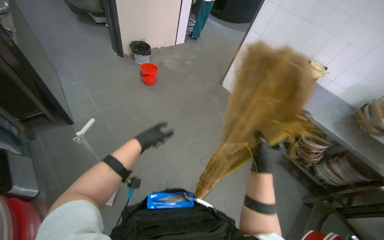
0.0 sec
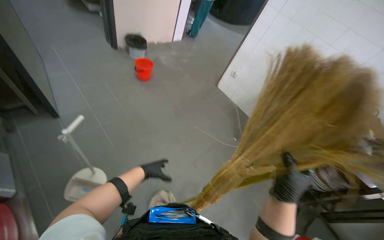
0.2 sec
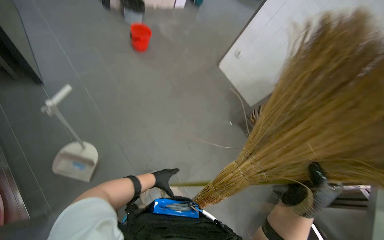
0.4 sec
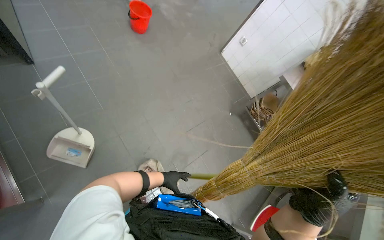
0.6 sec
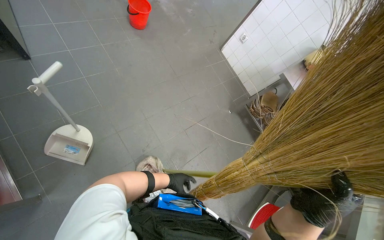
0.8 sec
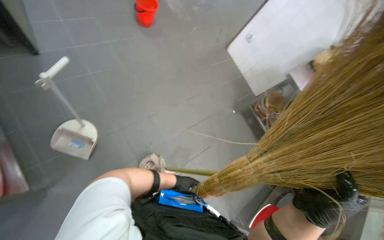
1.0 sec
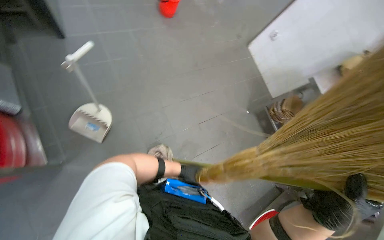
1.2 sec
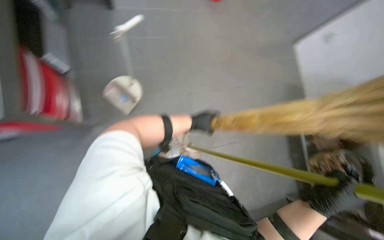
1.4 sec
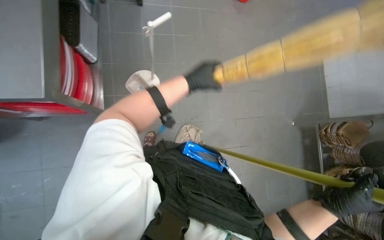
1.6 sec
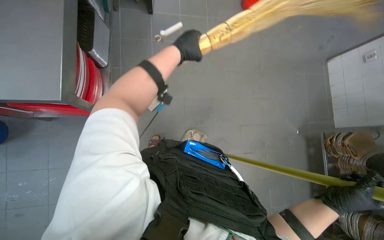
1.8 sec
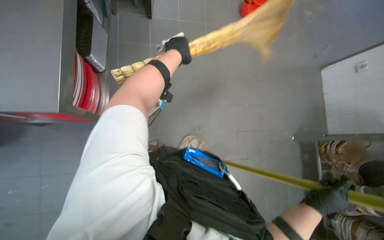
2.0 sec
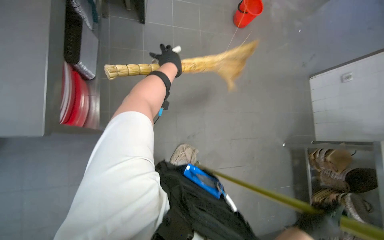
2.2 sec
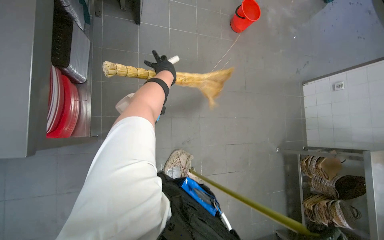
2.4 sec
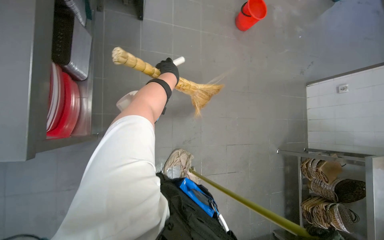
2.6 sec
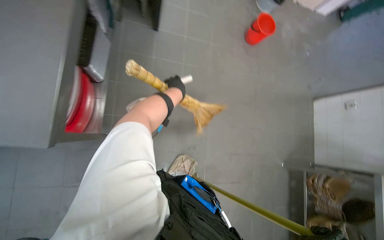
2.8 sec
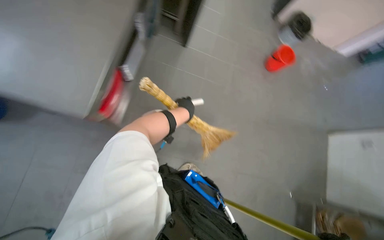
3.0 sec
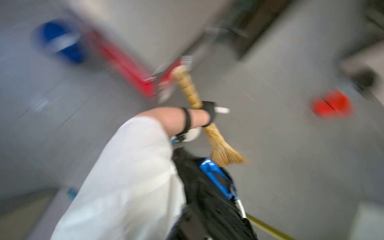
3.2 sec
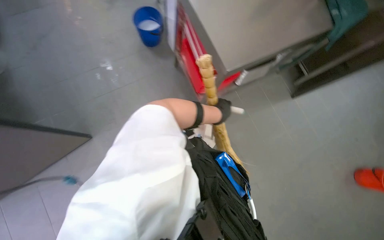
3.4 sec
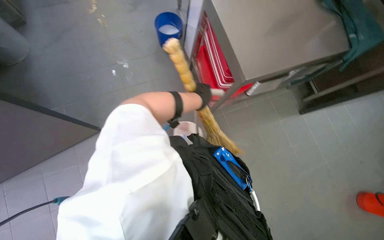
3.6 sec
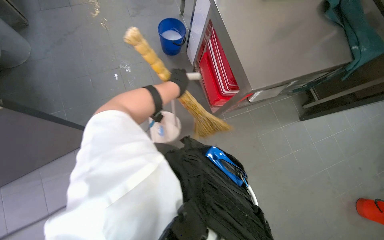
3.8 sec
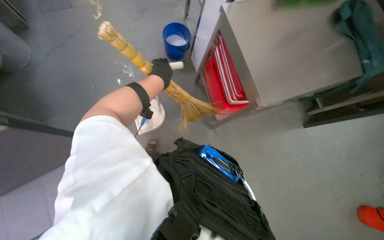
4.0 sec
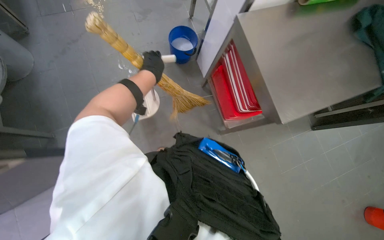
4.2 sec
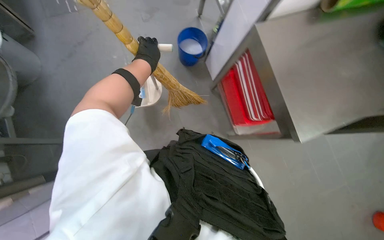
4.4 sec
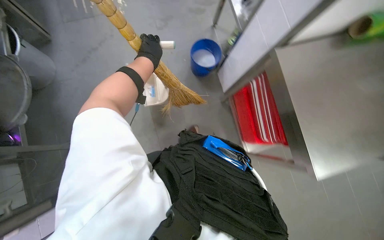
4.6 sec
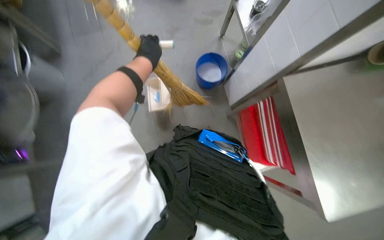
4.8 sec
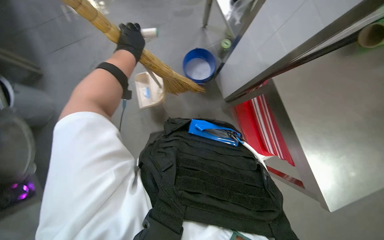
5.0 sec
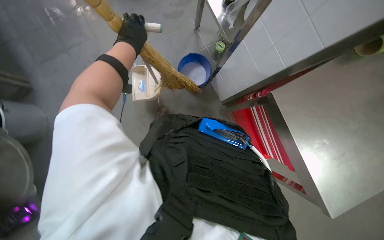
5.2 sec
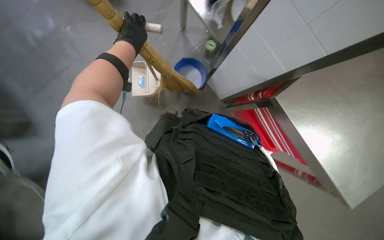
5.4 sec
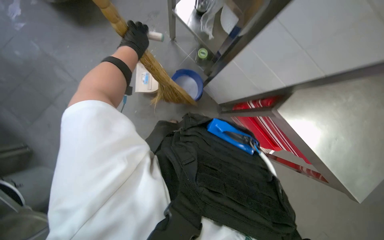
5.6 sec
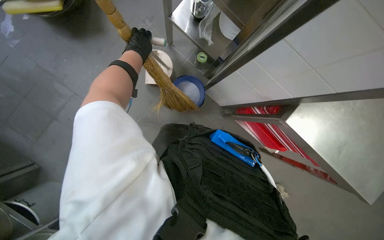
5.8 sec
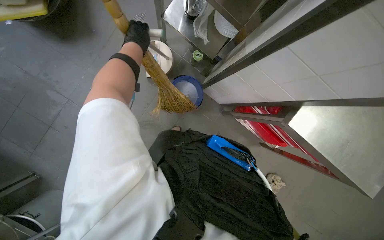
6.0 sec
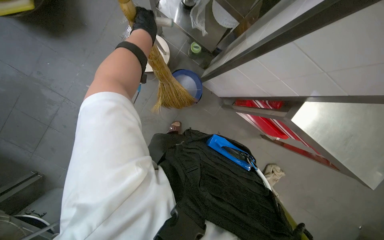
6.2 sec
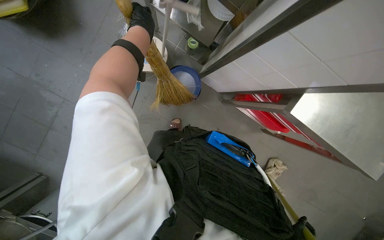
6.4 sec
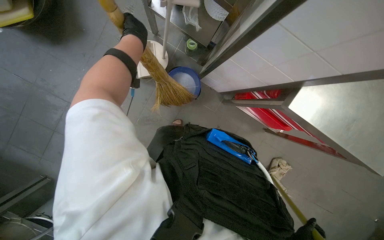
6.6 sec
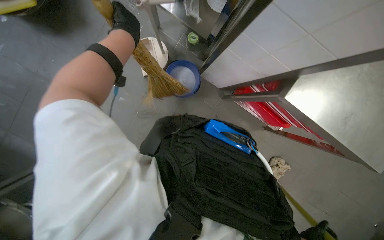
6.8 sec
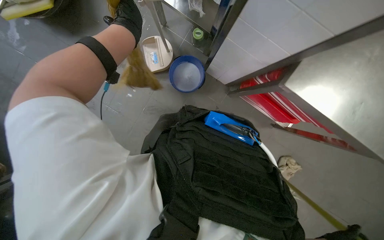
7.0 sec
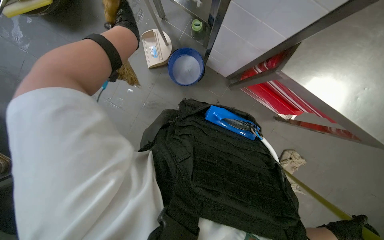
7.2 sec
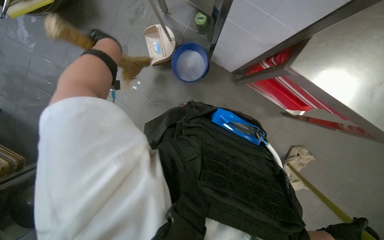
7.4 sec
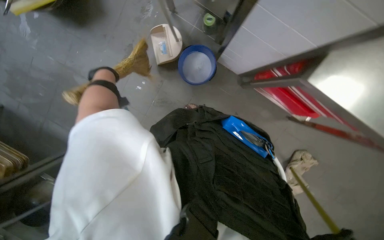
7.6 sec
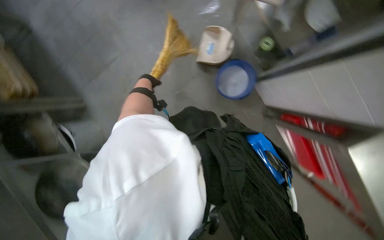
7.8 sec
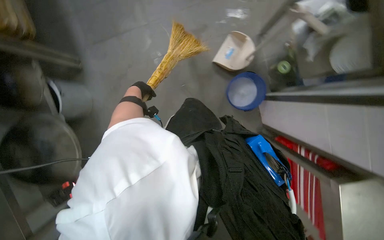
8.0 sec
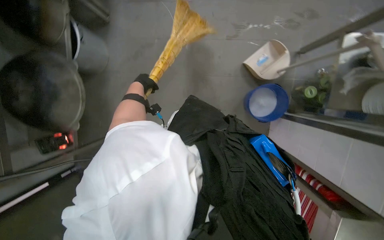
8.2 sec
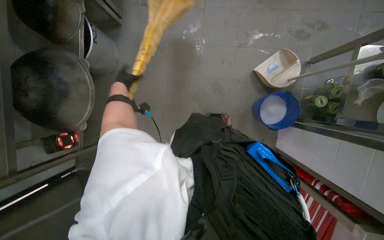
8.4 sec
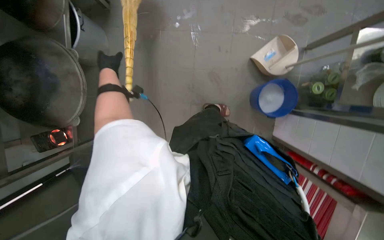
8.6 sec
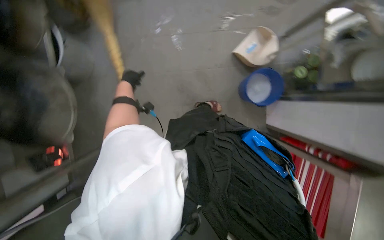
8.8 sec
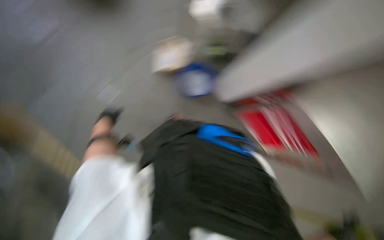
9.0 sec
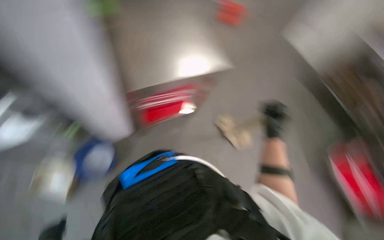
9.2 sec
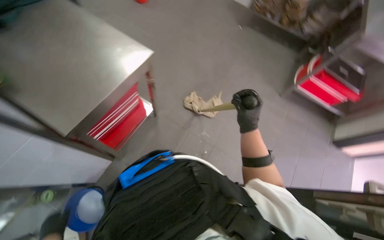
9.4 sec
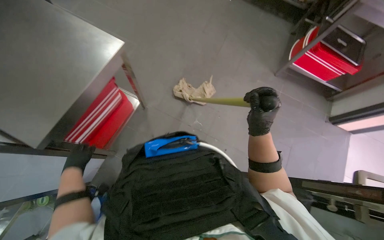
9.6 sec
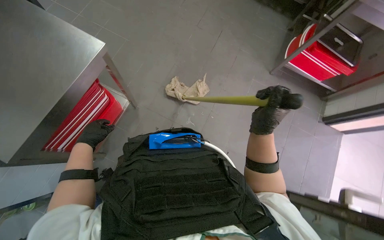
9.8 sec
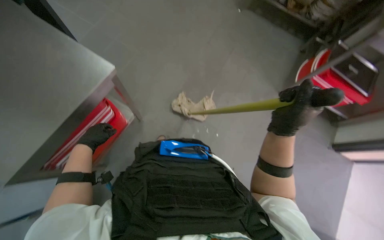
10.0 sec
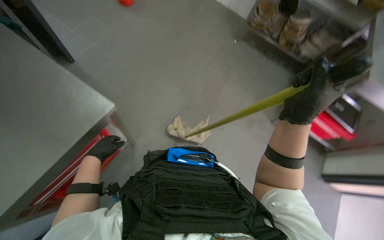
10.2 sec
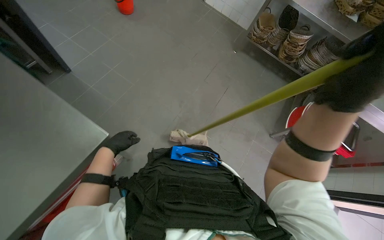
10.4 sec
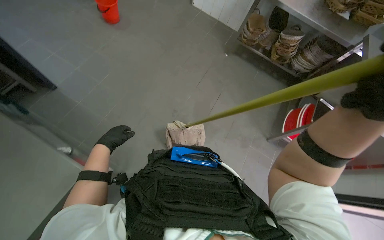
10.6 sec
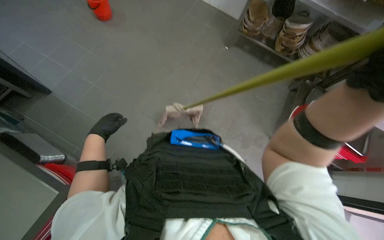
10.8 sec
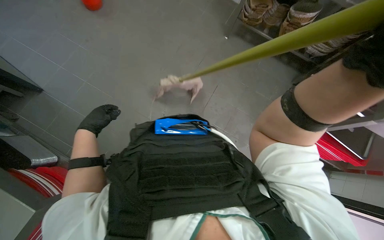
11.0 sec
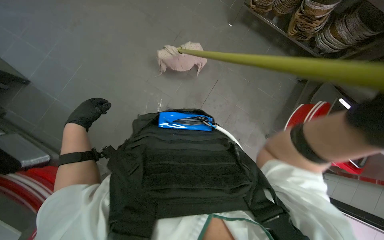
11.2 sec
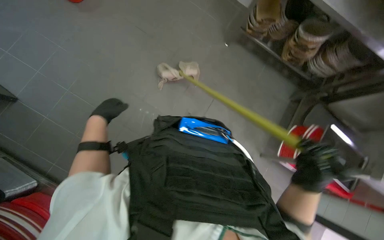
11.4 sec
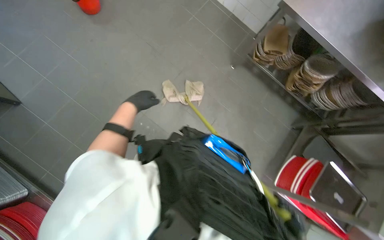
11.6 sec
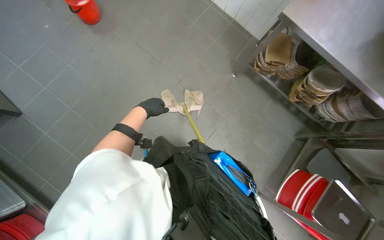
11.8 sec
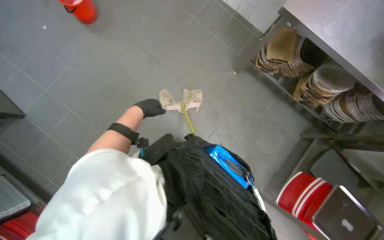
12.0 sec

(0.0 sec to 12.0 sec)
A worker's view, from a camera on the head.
Job: sweeping floor.
The whole recording: Sweeping kitchen floor. The worker sweeps the kitchen floor with a broom and dustpan.
0.0 sec - 1.6 sec: The view tips downward by approximately 20 degrees. The scene turns about 40 degrees clockwise in the picture.
1.6 sec - 3.0 sec: The view tilts approximately 15 degrees upward.
3.0 sec - 4.4 sec: The wearer's head swings approximately 30 degrees to the left.
4.4 sec - 6.0 sec: The head travels about 50 cm.
6.0 sec - 7.6 sec: The left hand is displaced down the picture and to the left by some 15 cm.
9.0 sec - 10.4 sec: The wearer's head swings some 20 degrees to the right.
10.4 sec - 12.0 sec: The left hand moves up the picture, approximately 10 cm.

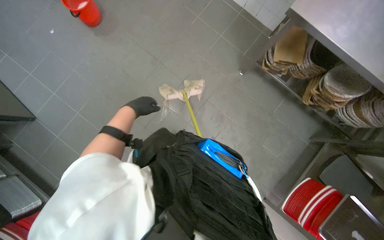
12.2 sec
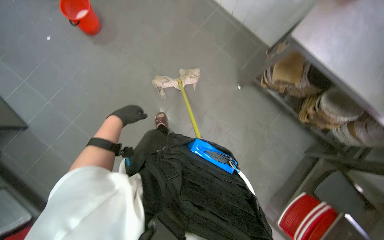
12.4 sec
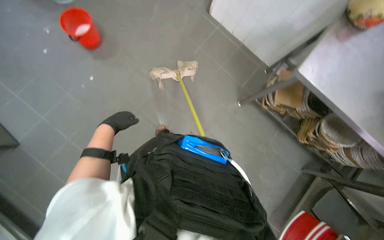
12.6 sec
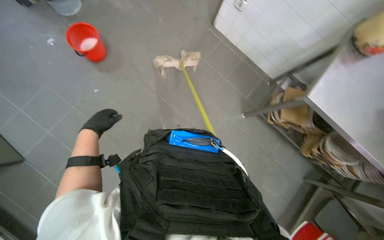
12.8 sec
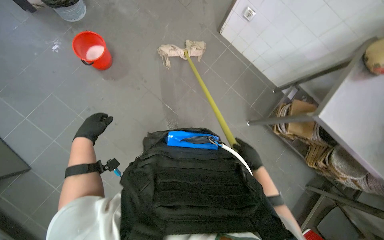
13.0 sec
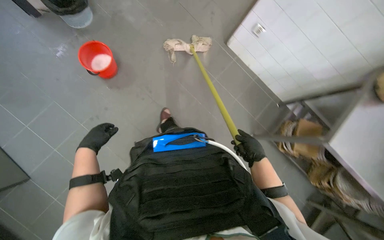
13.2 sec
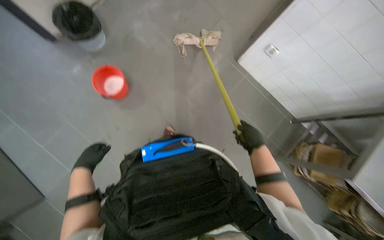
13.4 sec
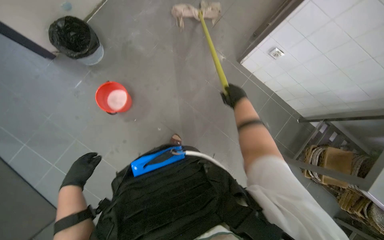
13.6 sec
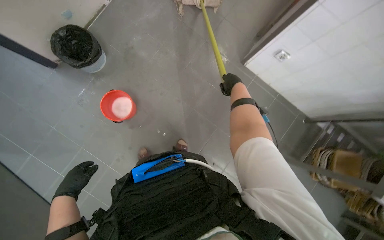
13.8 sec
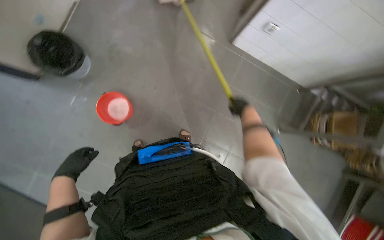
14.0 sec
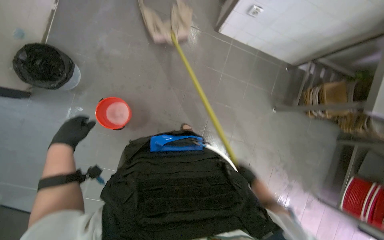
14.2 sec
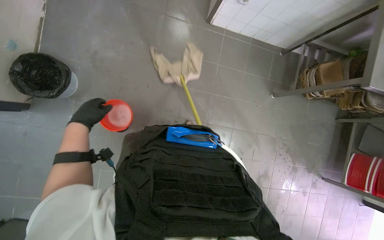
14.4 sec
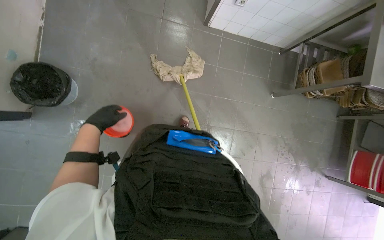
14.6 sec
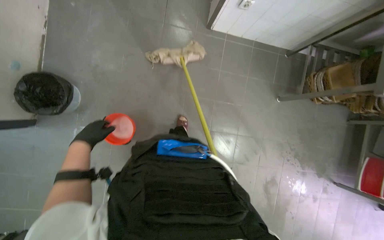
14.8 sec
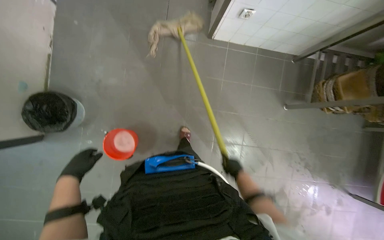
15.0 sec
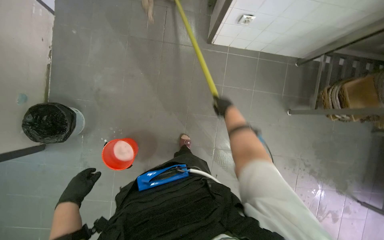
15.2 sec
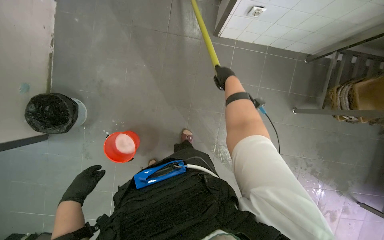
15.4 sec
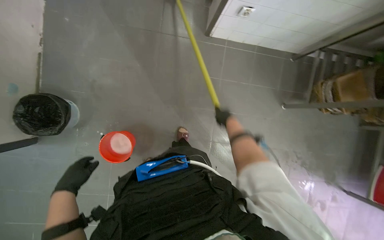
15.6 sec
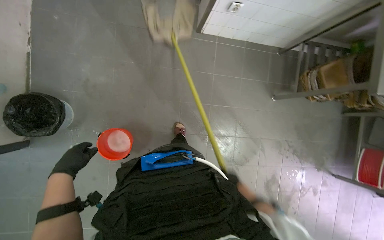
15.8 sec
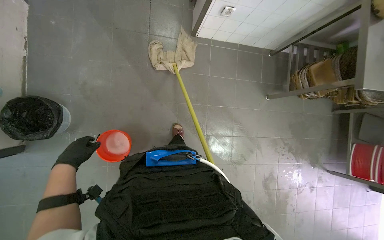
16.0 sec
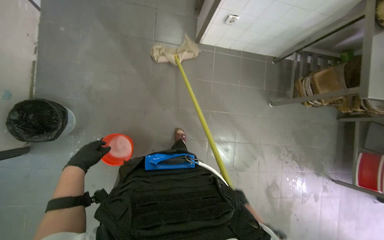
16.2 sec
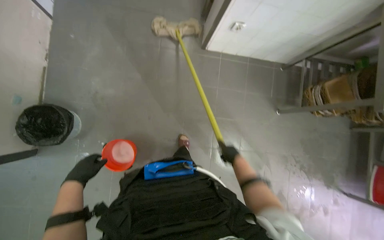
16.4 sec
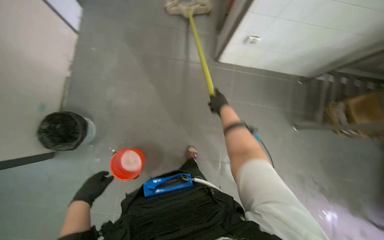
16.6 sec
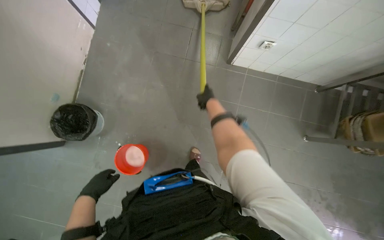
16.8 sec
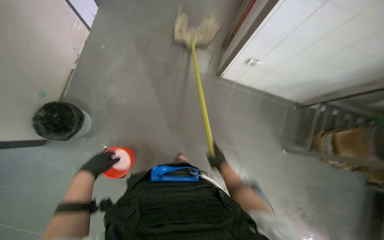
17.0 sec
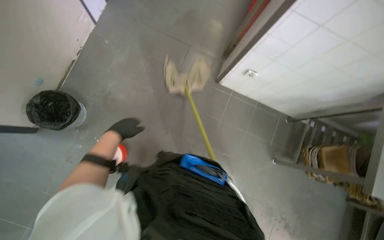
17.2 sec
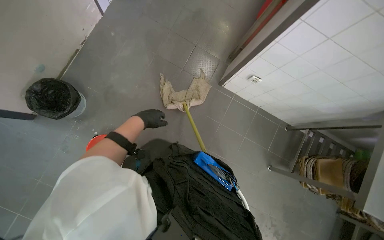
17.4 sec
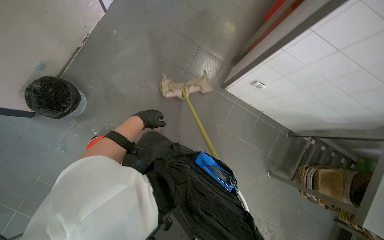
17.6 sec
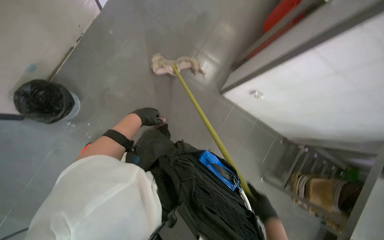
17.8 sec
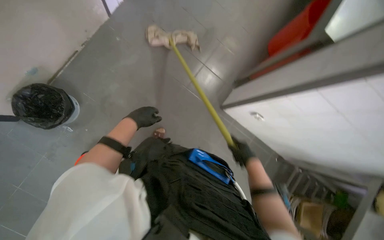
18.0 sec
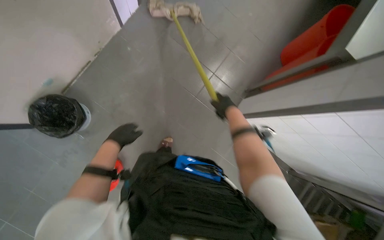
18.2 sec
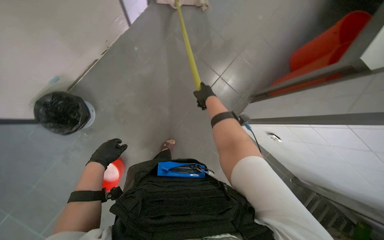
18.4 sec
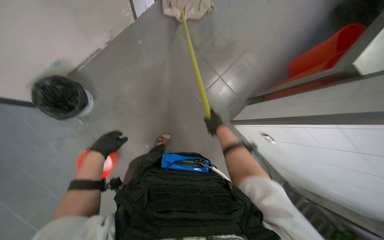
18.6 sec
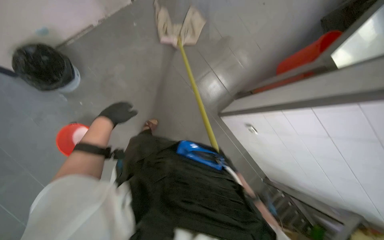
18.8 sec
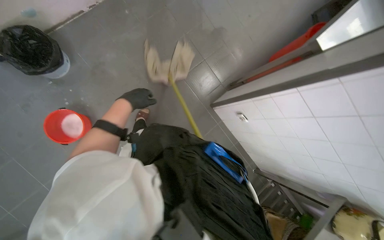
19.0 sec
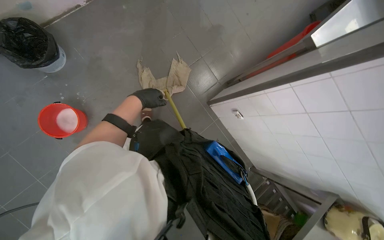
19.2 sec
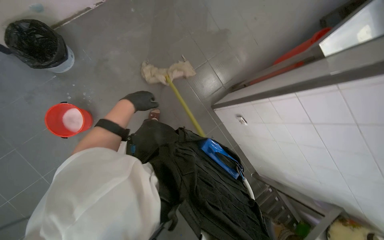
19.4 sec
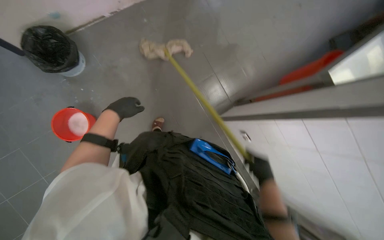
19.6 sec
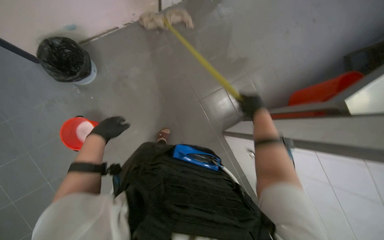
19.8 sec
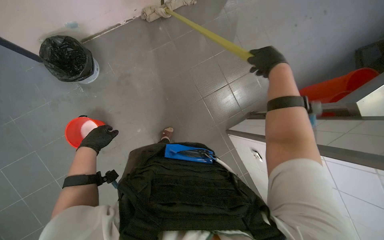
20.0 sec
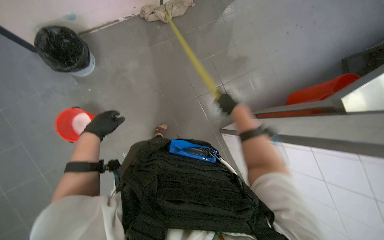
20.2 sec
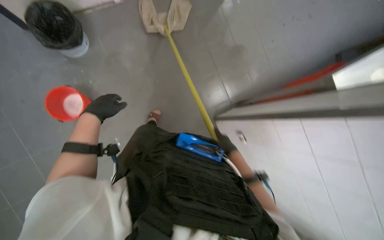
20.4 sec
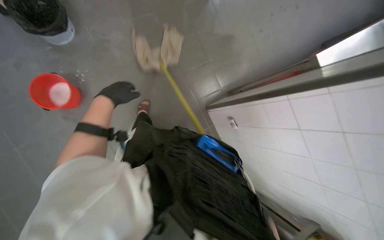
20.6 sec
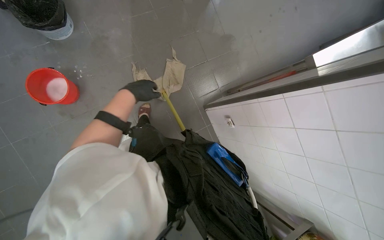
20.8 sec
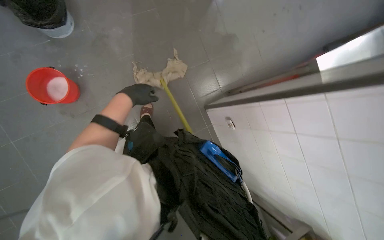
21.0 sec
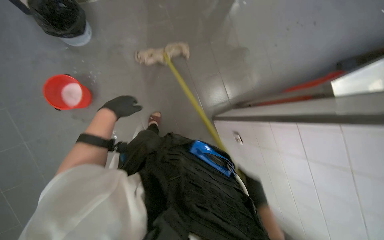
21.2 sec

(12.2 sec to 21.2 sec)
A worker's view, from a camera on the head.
Job: sweeping floor.
The whole recording: Sweeping kitchen floor. The worker sweeps the kitchen floor with a broom and dustpan.
12.2 sec - 13.8 sec: The camera is carried approximately 1 m.
13.8 sec - 15.2 sec: The scene turns roughly 30 degrees counterclockwise in the picture.
15.2 sec - 16.6 sec: The right hand swings up and down the picture, some 50 cm each way, with 2 reversals.
16.6 sec - 18.2 sec: Everything in view rotates roughly 30 degrees clockwise. The left hand is displaced up the picture and to the right by about 40 cm.
